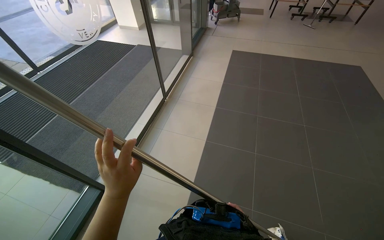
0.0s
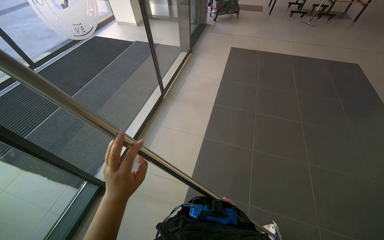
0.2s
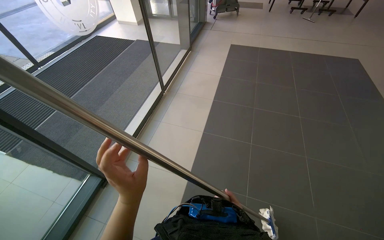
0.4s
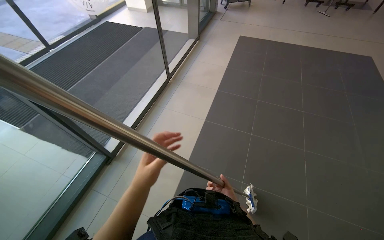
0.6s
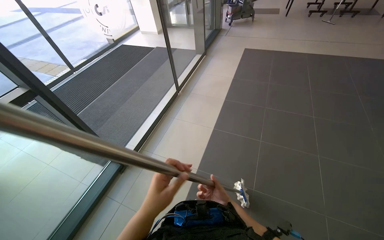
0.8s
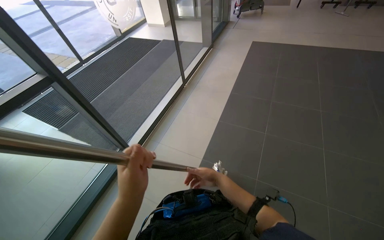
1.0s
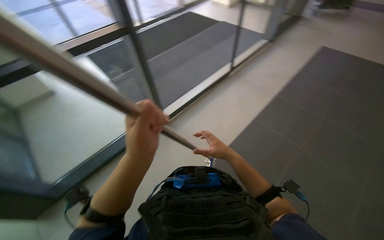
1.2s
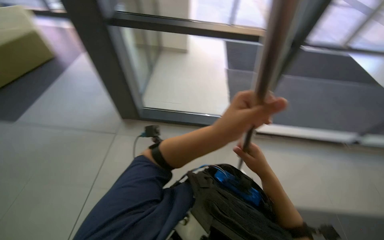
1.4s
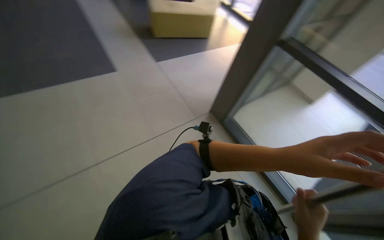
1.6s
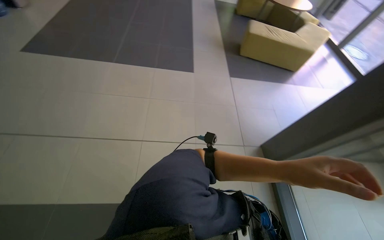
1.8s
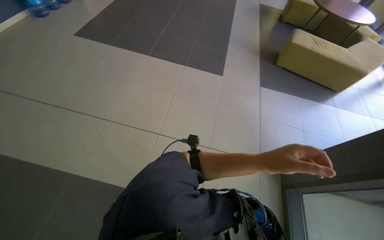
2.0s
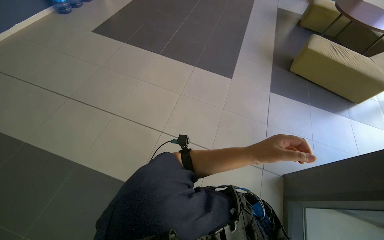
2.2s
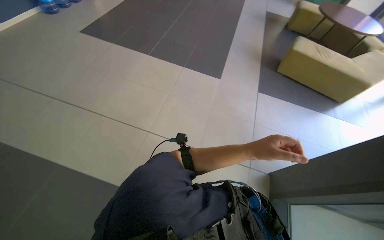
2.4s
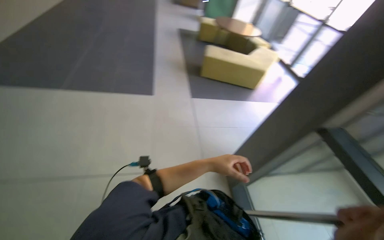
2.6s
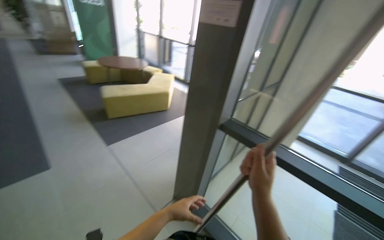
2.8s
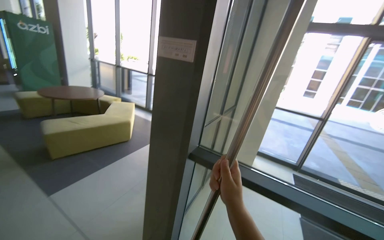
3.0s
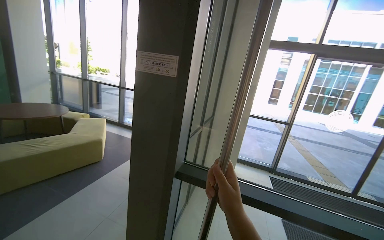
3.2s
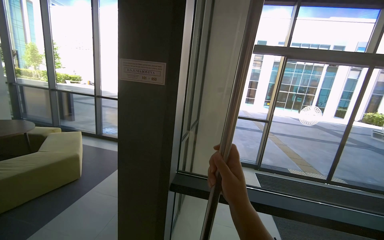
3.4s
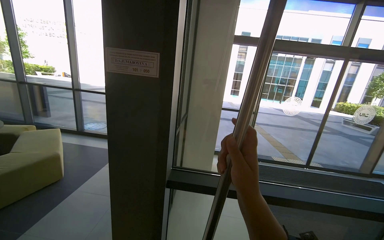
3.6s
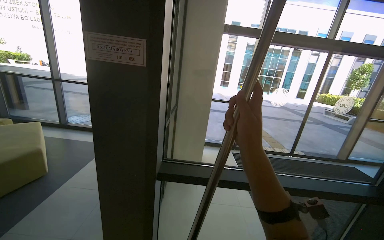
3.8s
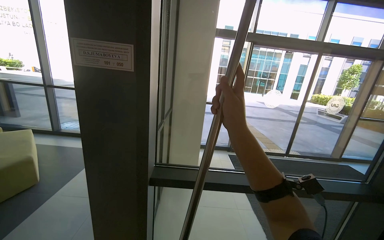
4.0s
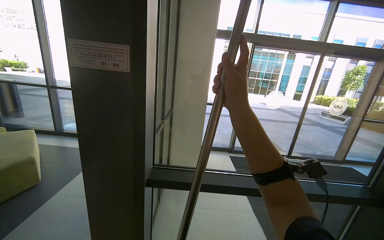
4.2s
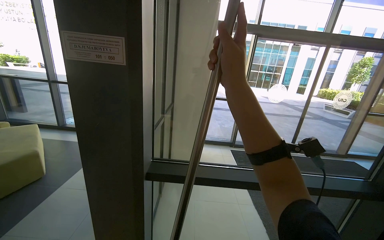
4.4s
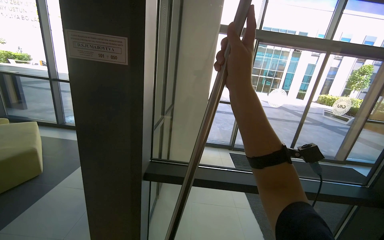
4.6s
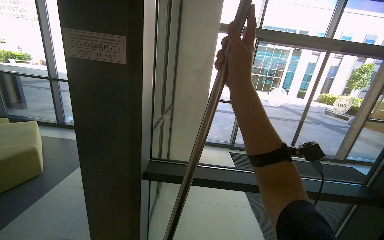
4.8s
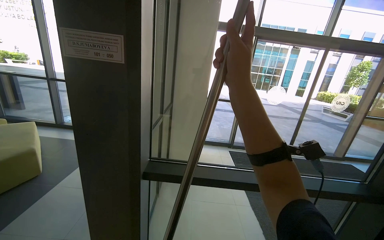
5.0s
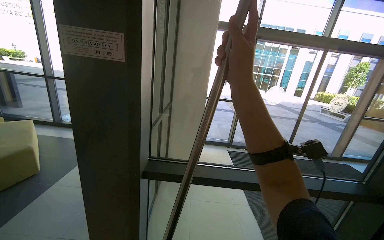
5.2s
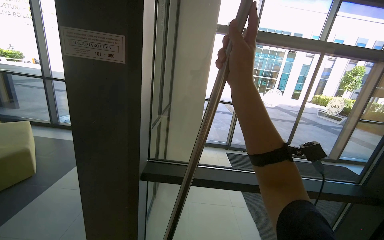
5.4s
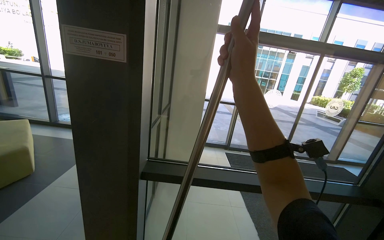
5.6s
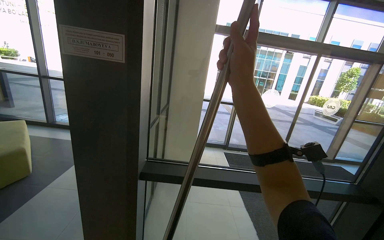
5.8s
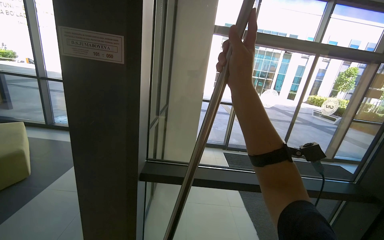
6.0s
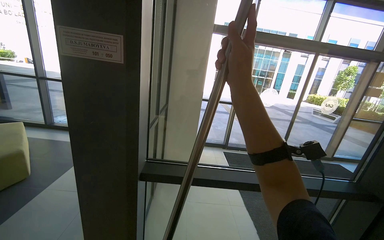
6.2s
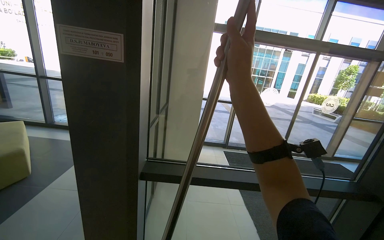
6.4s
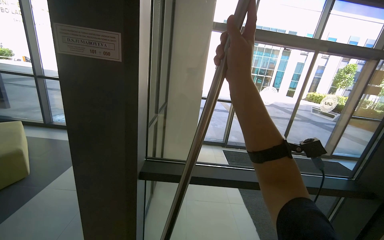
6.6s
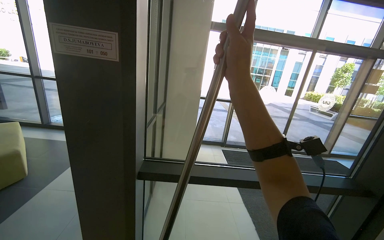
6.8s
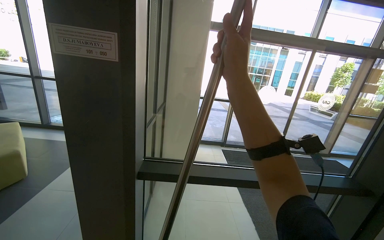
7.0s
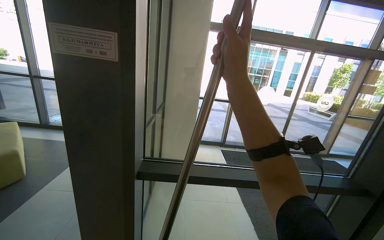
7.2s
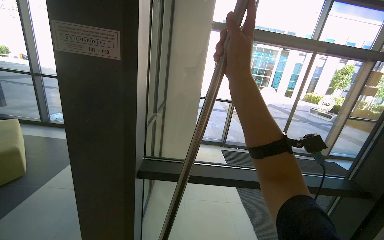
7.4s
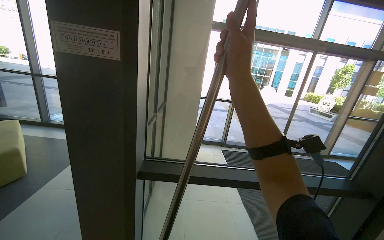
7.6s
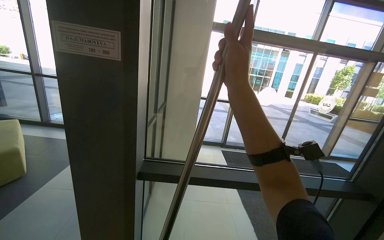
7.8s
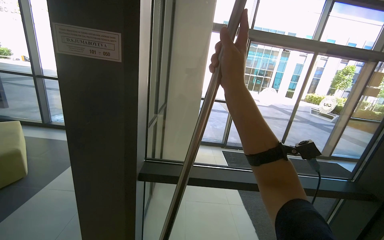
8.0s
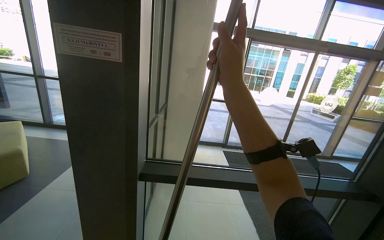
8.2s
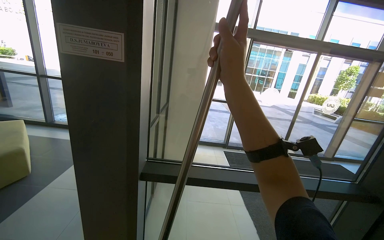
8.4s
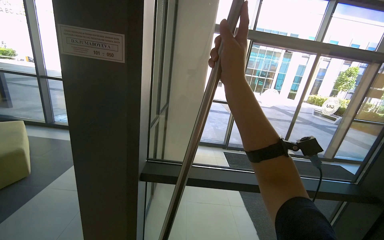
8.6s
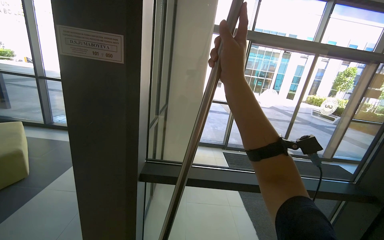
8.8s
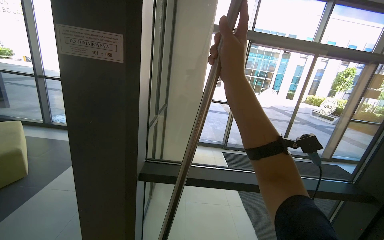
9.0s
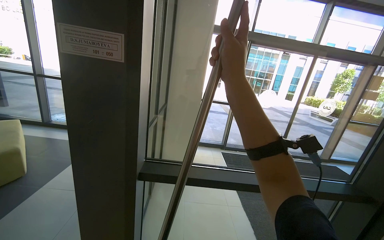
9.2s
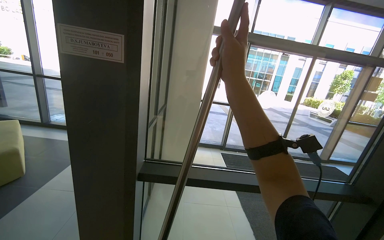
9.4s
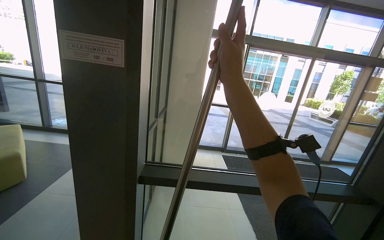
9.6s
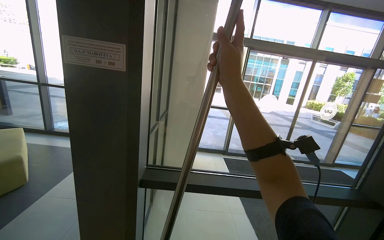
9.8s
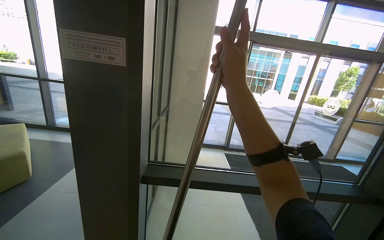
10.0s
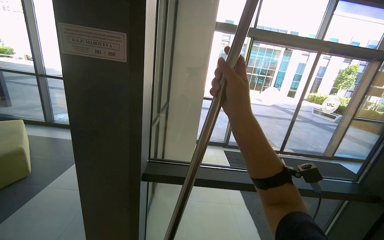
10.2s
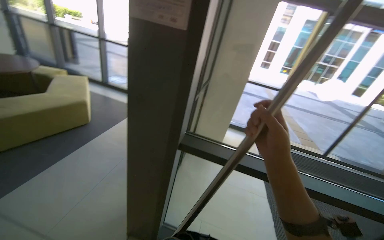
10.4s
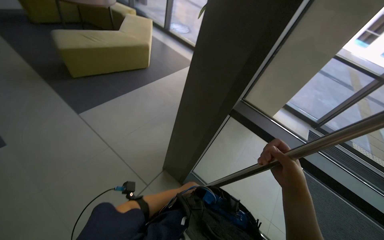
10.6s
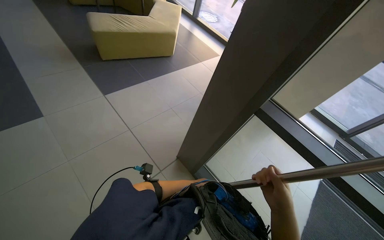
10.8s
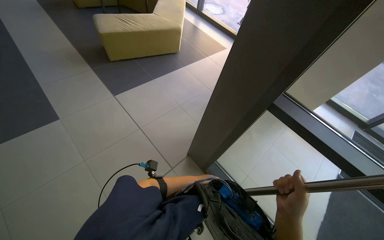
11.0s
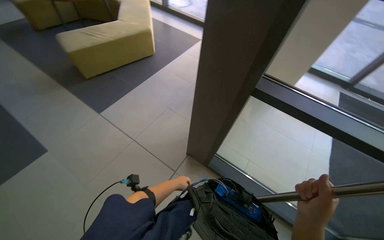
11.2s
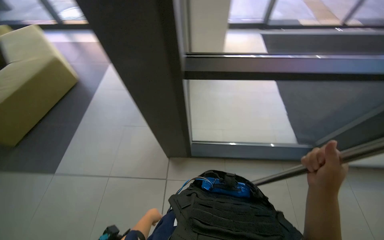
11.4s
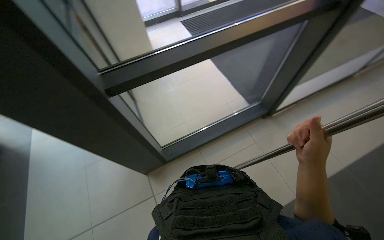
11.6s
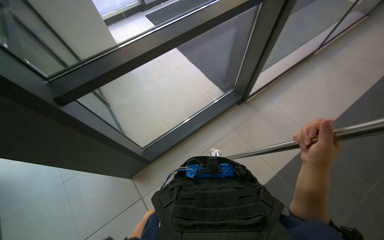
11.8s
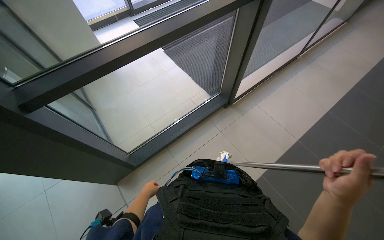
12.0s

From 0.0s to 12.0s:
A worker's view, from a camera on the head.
Job: cleaning windows.
The whole recording: Wiping glass doors with pole. The worker wipes the glass doors using a pole with a cloth.
From 0.0s to 1.6s: The camera is carried approximately 40 cm. The head turns to the left by roughly 70 degrees.
From 1.6s to 3.0s: The wearer moves approximately 50 cm. The head rotates about 40 degrees to the right. The view tips upward by approximately 30 degrees.
From 3.0s to 4.4s: The wearer looks approximately 30 degrees further to the right.
From 9.0s to 10.4s: The wearer looks approximately 15 degrees further to the left. The right hand is displaced down the picture by about 20 cm.
From 10.4s to 12.0s: The wearer's head swings about 60 degrees to the right. The view tips downward by roughly 25 degrees.

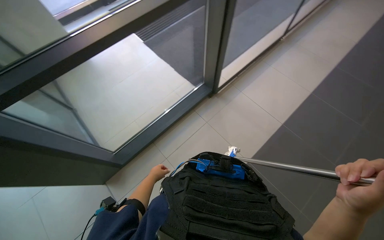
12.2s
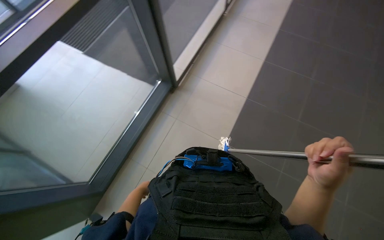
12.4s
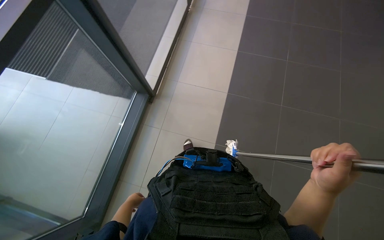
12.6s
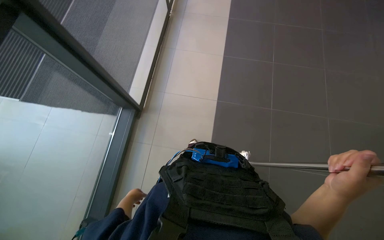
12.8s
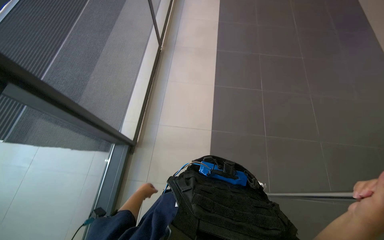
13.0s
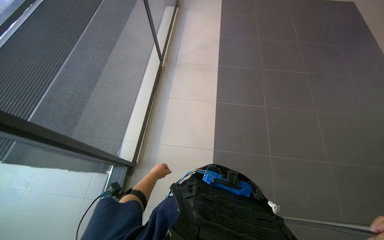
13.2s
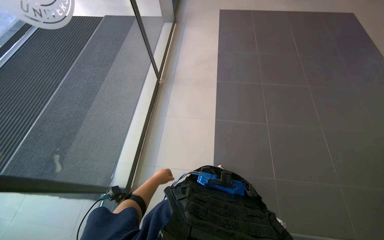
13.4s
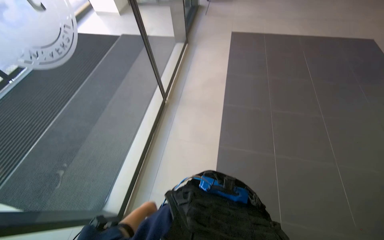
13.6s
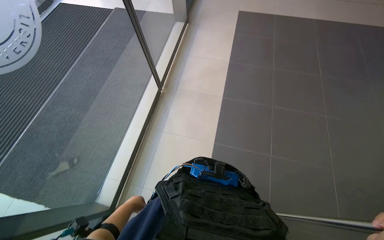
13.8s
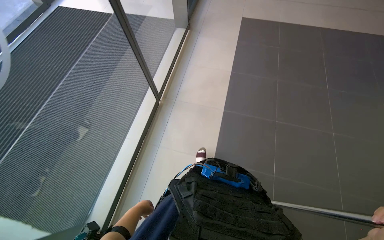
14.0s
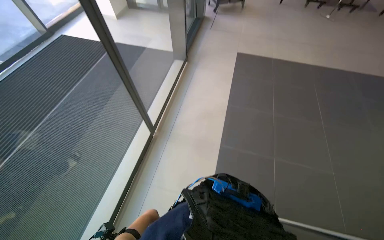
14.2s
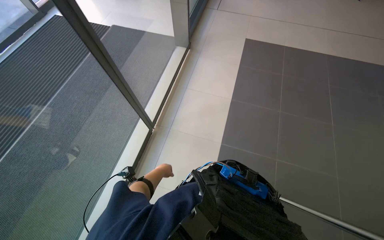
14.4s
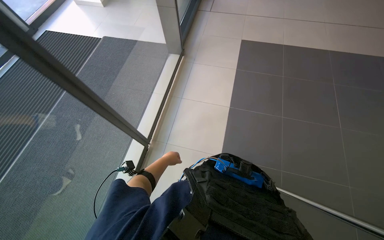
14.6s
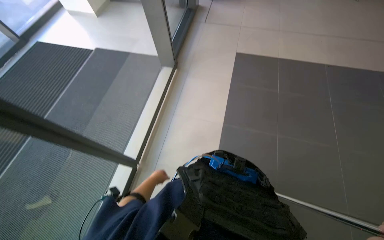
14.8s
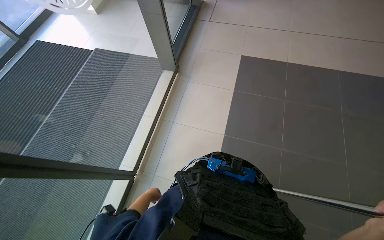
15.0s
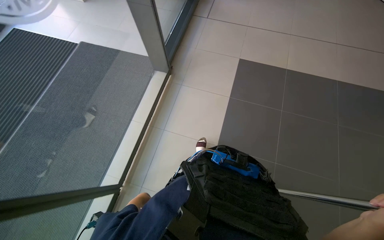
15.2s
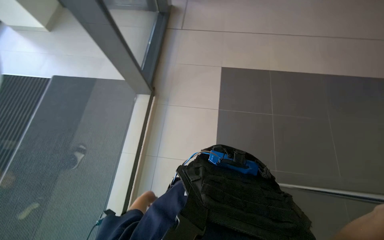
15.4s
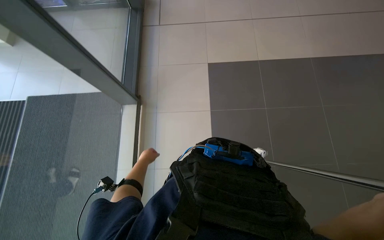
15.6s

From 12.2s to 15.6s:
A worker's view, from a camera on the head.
Job: cleaning windows.
The whole recording: Wiping glass doors with pole. The worker wipes the glass doors using a pole with a cloth.
From 12.2s to 13.8s: The view tilts some 15 degrees upward.
From 13.8s to 15.6s: The camera travels approximately 70 cm.

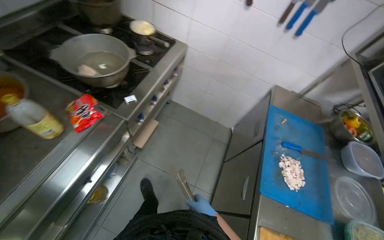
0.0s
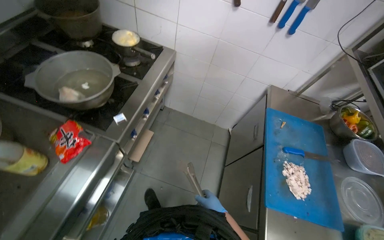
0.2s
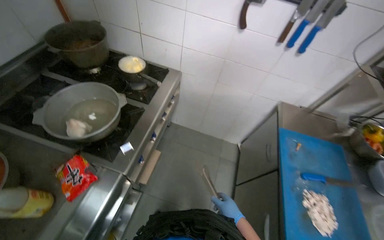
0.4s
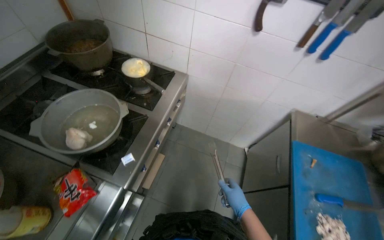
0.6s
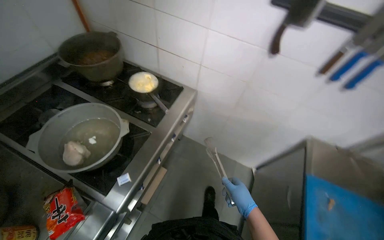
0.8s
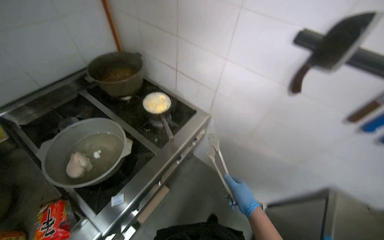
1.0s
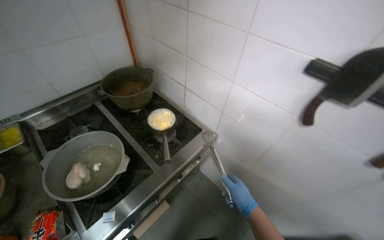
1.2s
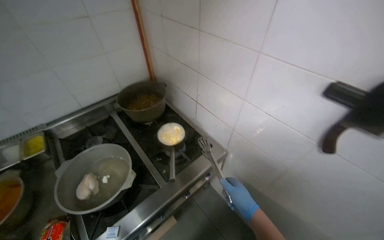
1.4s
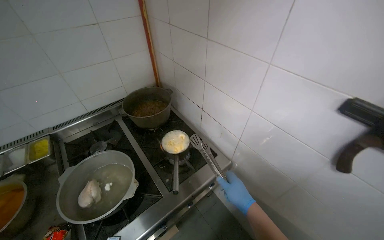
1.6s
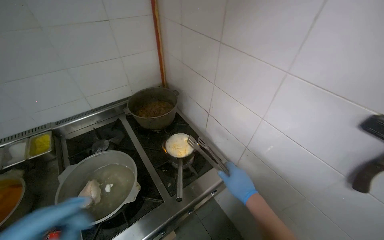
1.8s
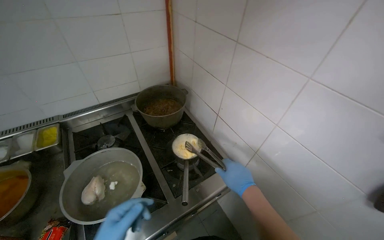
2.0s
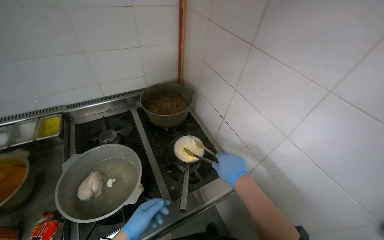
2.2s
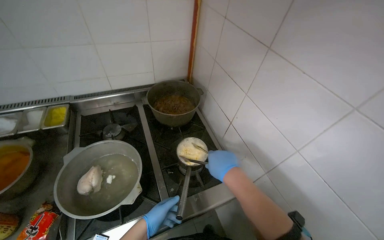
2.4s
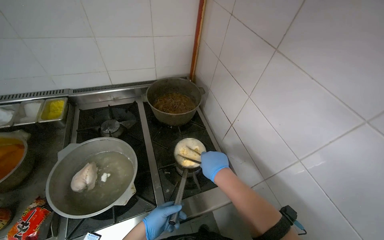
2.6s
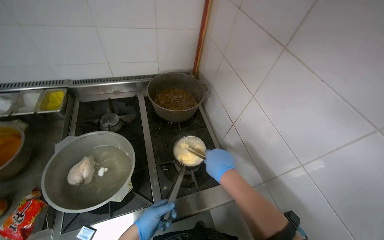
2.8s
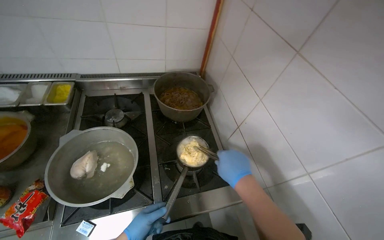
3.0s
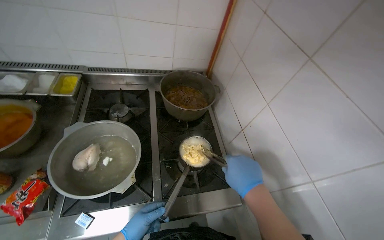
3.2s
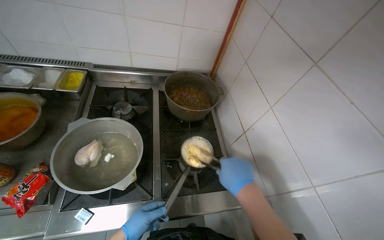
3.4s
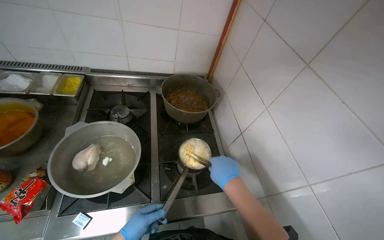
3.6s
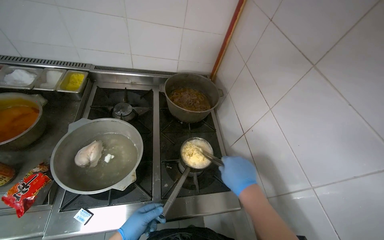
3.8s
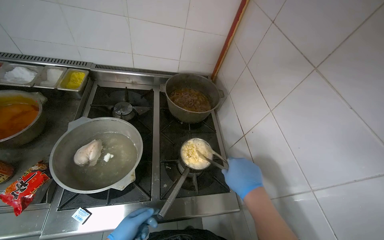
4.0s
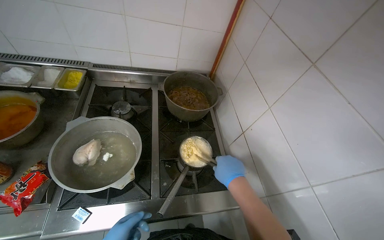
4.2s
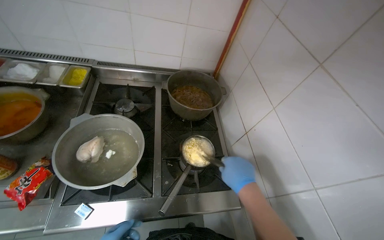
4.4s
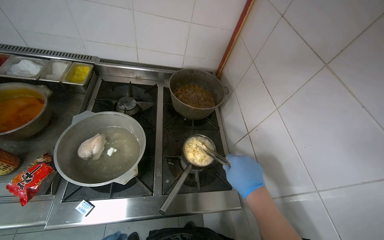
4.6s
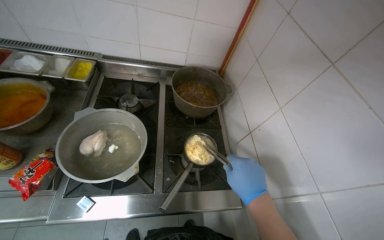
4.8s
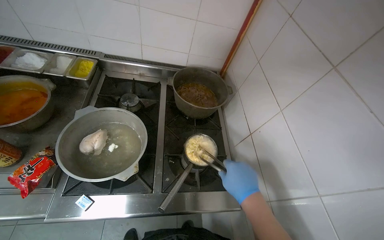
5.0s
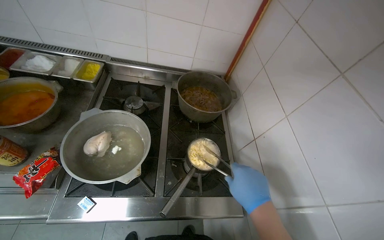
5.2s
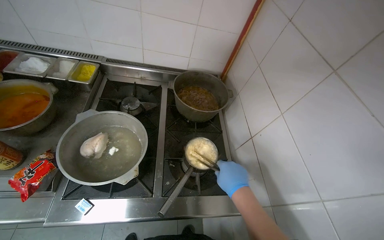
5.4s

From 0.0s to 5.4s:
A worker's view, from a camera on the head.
Job: cooking food.
The whole recording: Cooking and seasoning instant noodles. The worker cooks instant noodles in a pot on the stove, stirring them and adding various seasonings.
From 0.0s to 1.4s: The camera is carried roughly 60 cm. The head rotates approximately 30 degrees to the left. The wearer looks approximately 15 degrees further upward.
From 1.4s to 2.8s: The right hand travels up the picture and to the left by about 30 cm.
